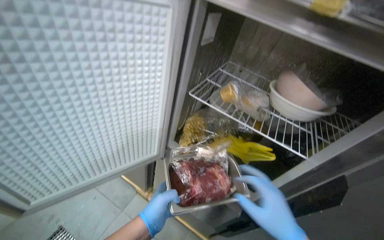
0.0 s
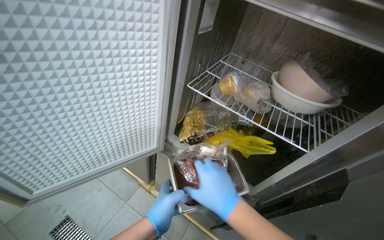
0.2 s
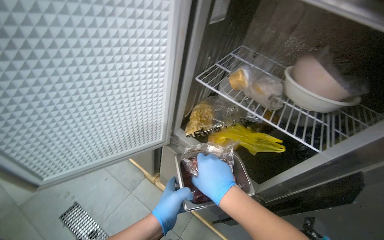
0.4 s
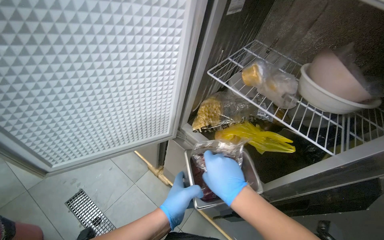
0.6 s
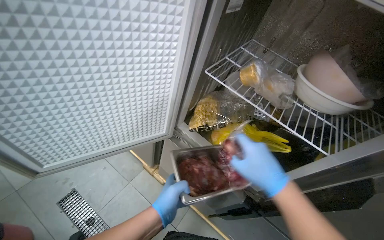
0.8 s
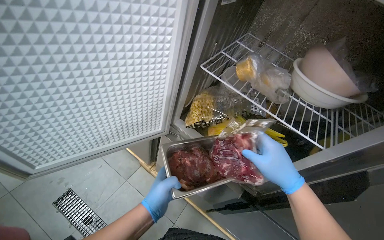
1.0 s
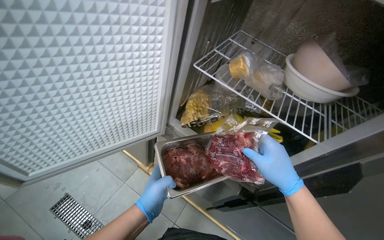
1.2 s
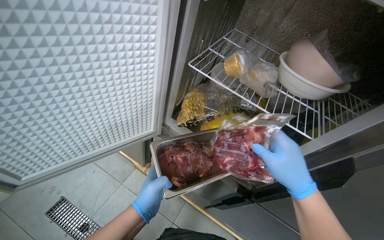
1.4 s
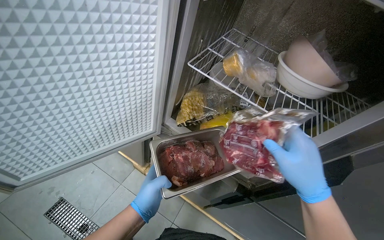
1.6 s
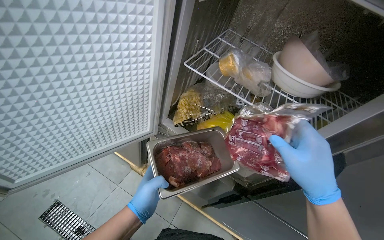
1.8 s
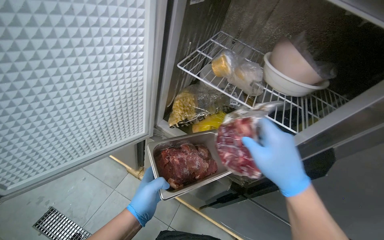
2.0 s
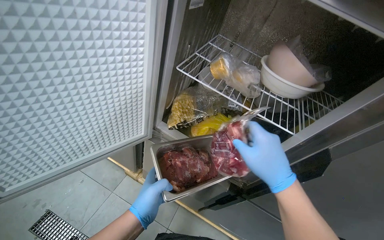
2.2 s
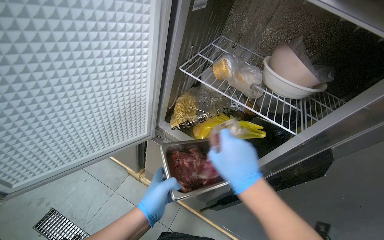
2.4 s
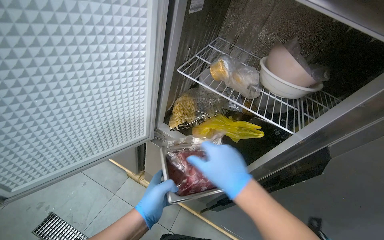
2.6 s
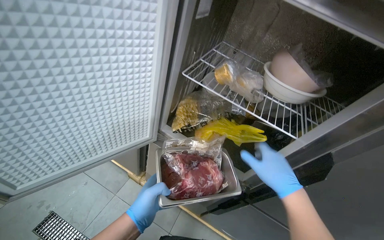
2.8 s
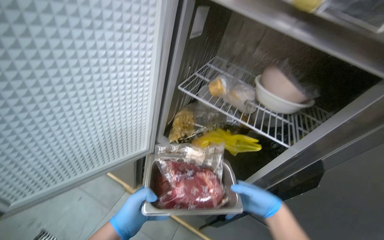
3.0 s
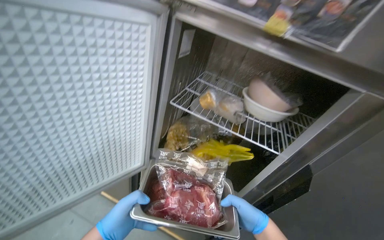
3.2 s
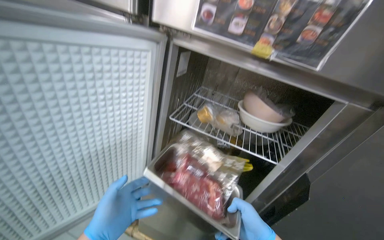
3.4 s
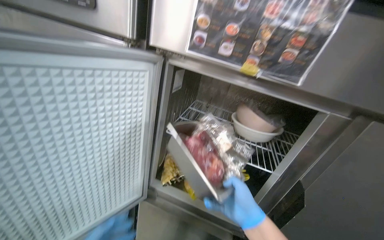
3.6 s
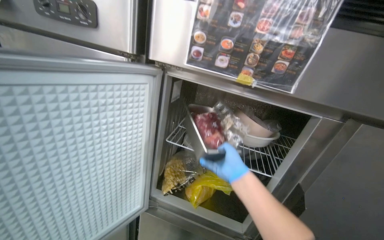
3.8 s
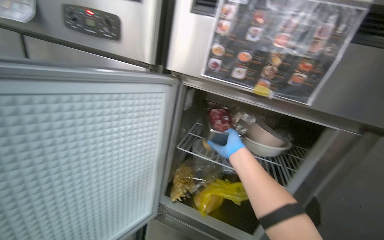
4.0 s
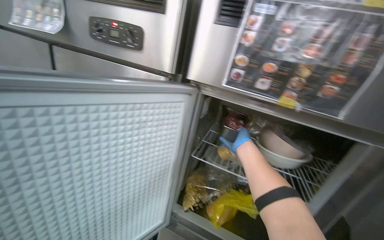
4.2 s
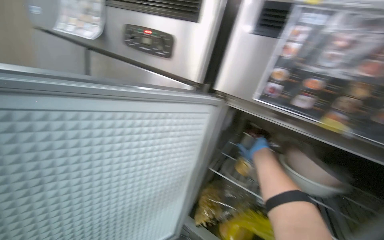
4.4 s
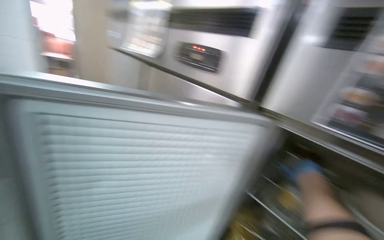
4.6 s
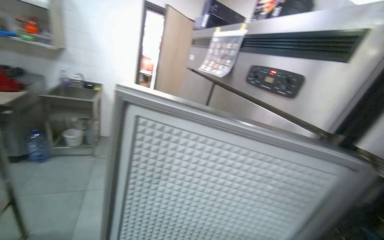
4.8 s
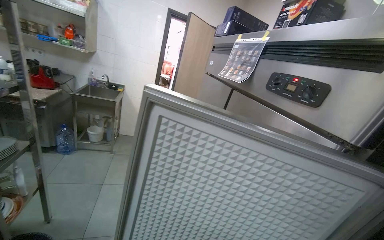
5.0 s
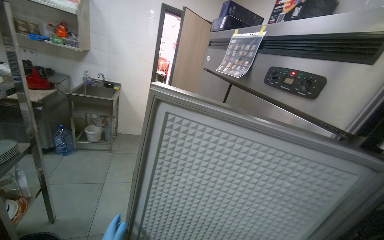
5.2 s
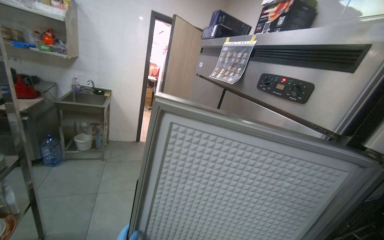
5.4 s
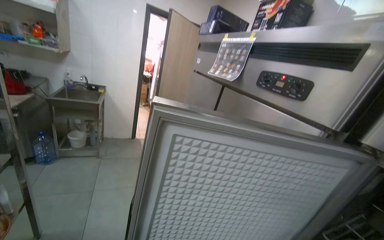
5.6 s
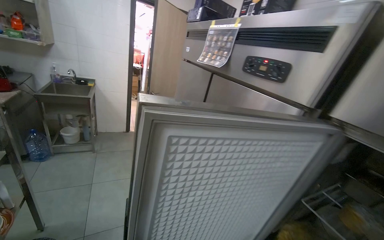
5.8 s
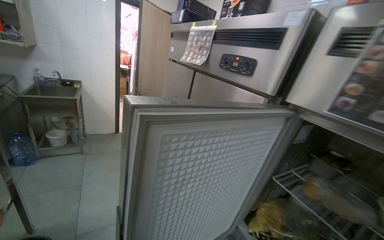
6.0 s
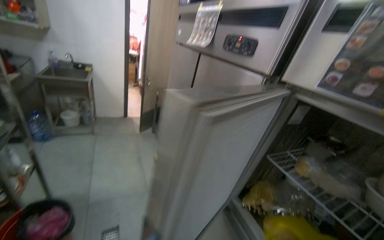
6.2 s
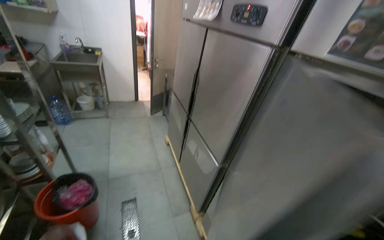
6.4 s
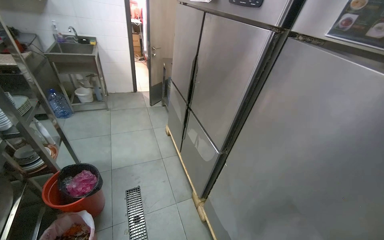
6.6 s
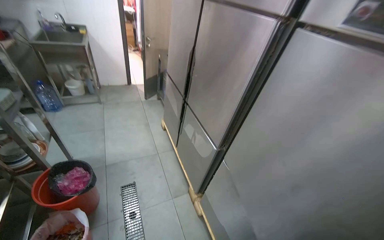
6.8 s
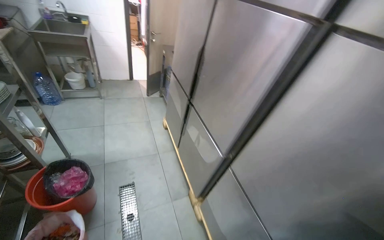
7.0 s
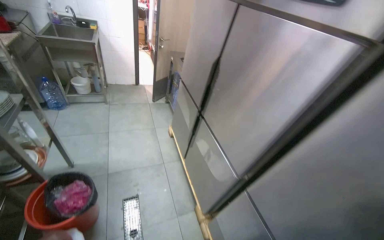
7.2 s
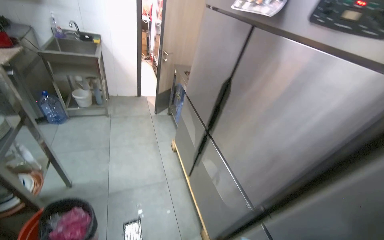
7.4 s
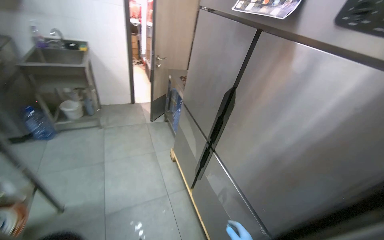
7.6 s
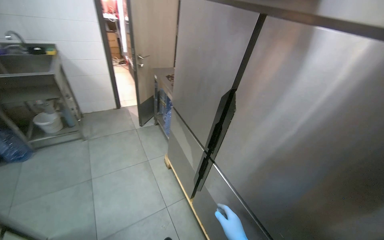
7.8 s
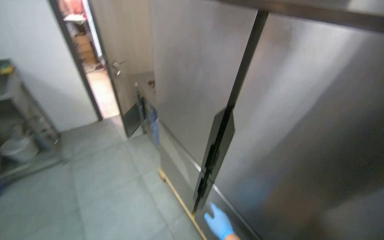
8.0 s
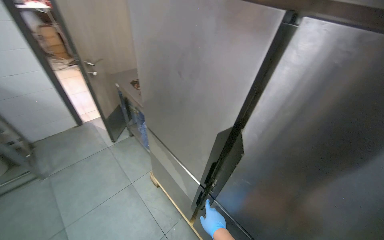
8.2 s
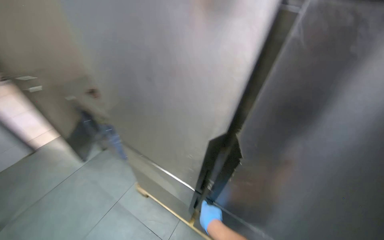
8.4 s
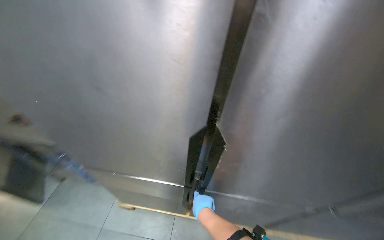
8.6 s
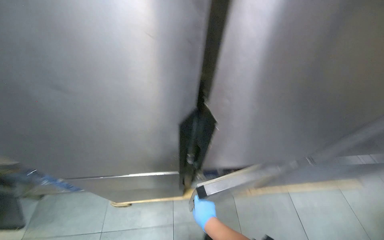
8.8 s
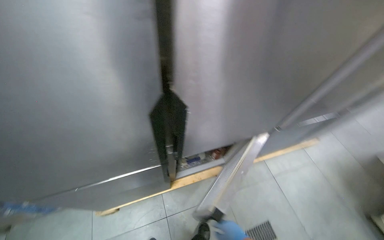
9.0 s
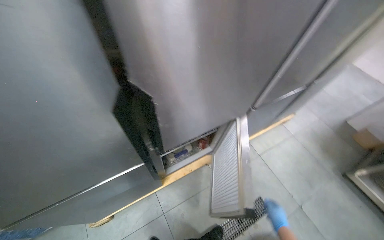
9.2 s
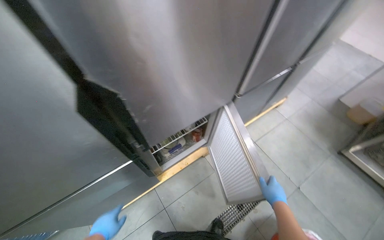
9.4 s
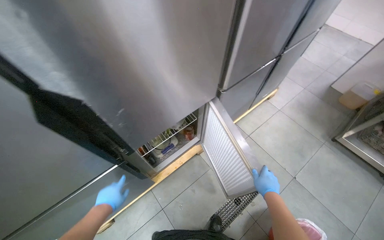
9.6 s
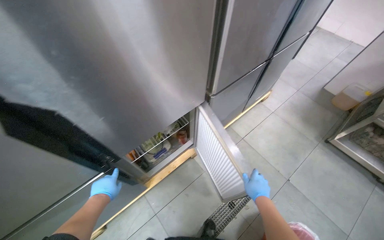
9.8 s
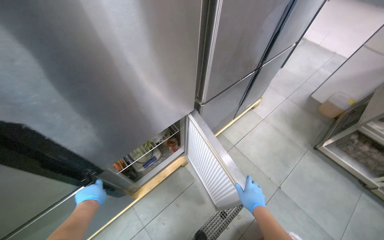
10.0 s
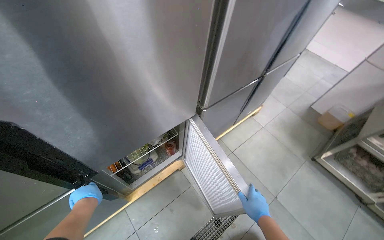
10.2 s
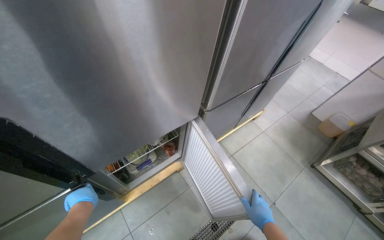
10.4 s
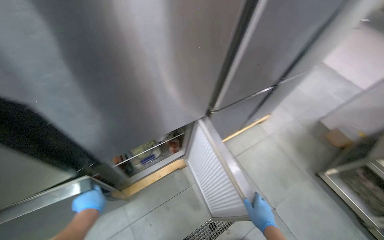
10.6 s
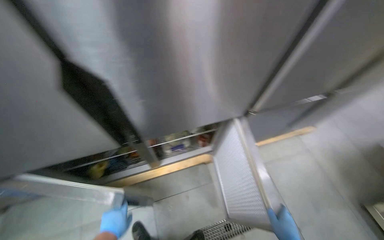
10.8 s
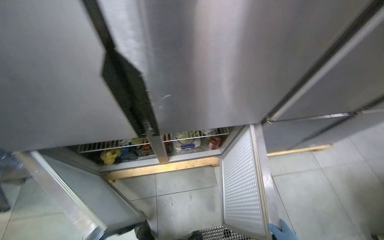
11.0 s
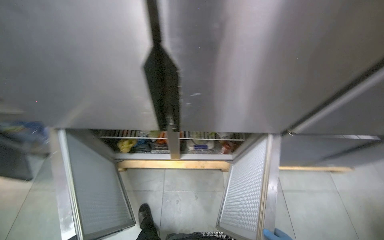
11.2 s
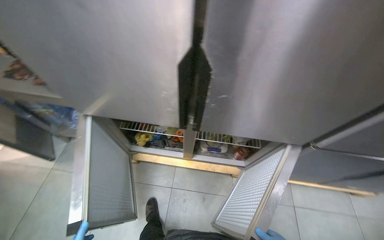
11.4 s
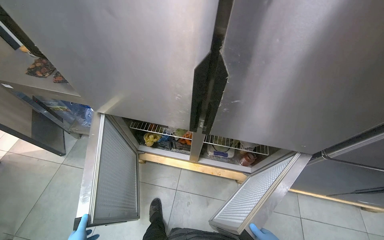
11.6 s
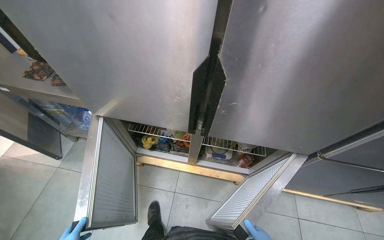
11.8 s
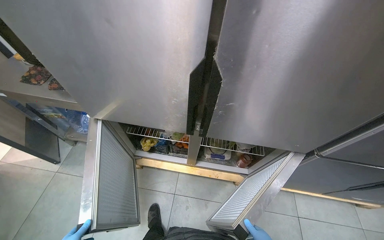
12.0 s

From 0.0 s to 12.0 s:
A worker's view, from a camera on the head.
Job: preparing food.
The whole recording: Taking component from refrigerator and washing vegetables. The worker takes the required component from the refrigerator, places vegetables into a dish, and washes them.
From 0.0 s to 1.6 s: The right hand moves roughly 10 cm to the left and comes back.
From 1.6 s to 3.0 s: The right hand goes approximately 10 cm farther from the camera, and reaches some 15 cm to the left, then returns.
From 3.0 s to 4.4 s: The view tilts about 25 degrees upward. The right hand is displaced up the picture by roughly 40 cm, and travels farther from the camera and back again, approximately 10 cm each way.
From 4.4 s to 6.0 s: The head rotates about 30 degrees to the left.
From 6.0 s to 7.6 s: The view tilts roughly 15 degrees downward.
From 7.6 s to 9.0 s: The camera travels roughly 70 cm. The head turns to the right by roughly 85 degrees. The wearer looks some 25 degrees further downward.
From 9.0 s to 10.4 s: The right hand goes about 35 cm to the right.
From 10.4 s to 12.0 s: The head turns to the left by some 45 degrees.

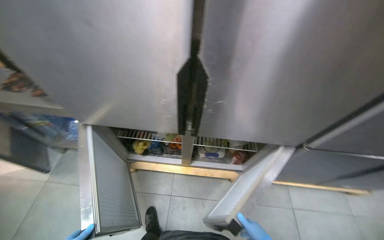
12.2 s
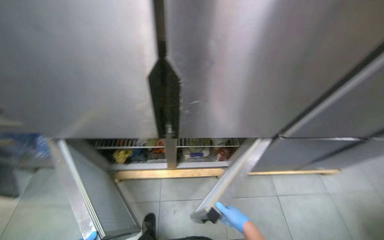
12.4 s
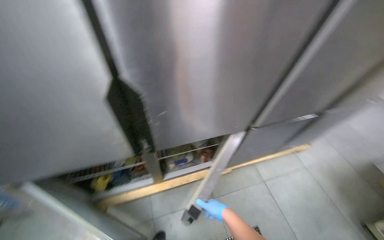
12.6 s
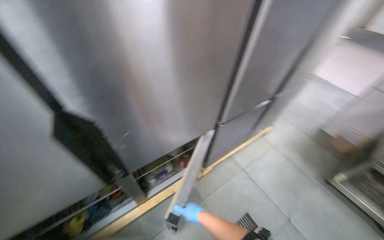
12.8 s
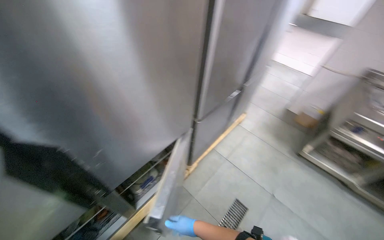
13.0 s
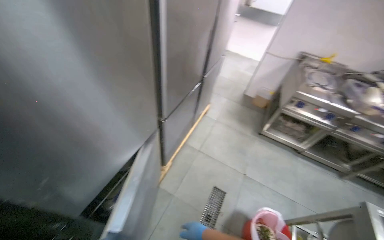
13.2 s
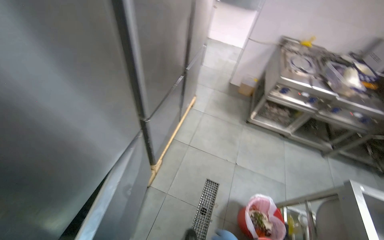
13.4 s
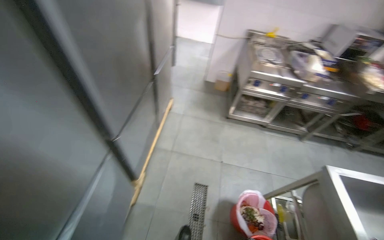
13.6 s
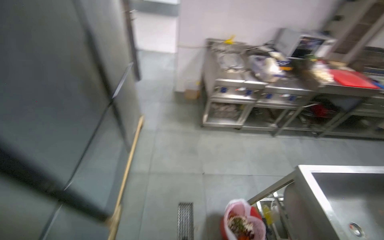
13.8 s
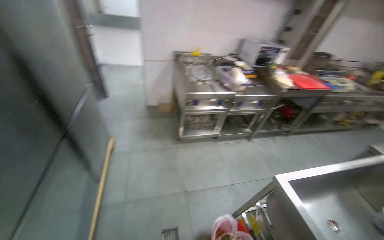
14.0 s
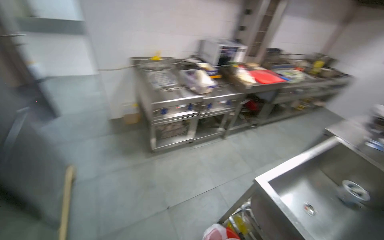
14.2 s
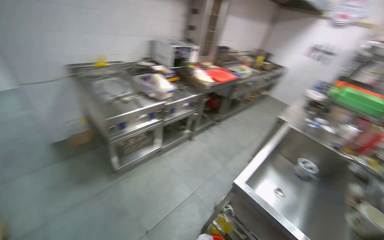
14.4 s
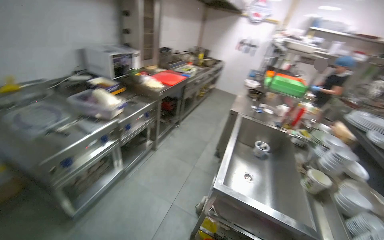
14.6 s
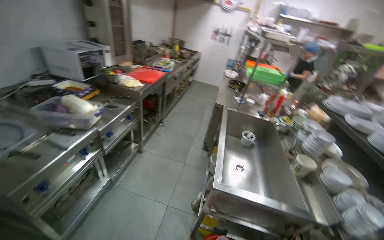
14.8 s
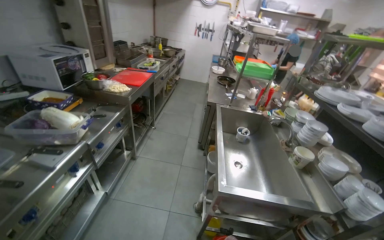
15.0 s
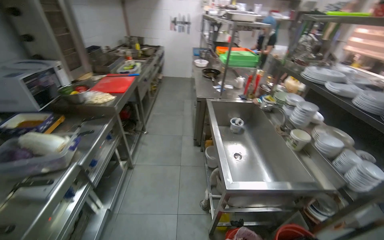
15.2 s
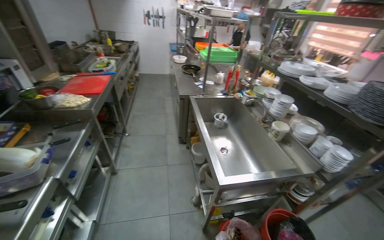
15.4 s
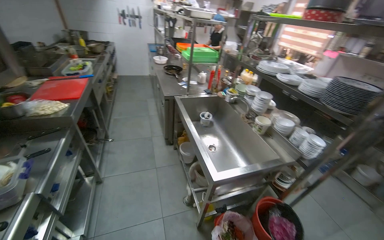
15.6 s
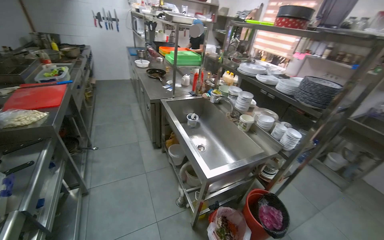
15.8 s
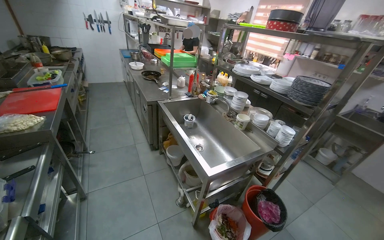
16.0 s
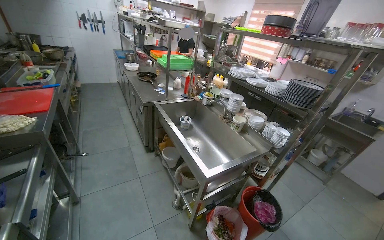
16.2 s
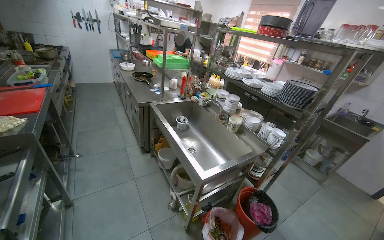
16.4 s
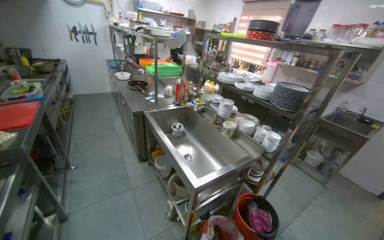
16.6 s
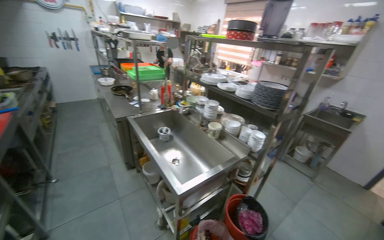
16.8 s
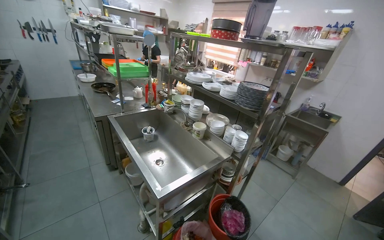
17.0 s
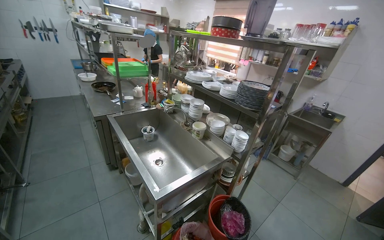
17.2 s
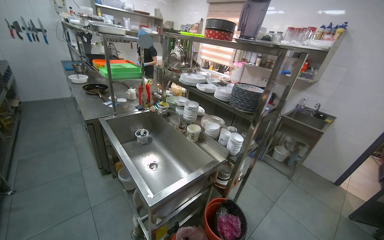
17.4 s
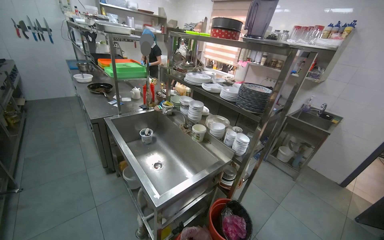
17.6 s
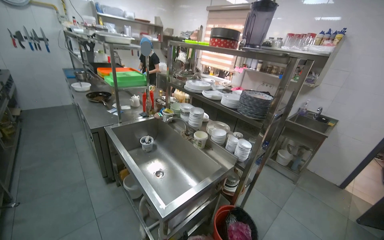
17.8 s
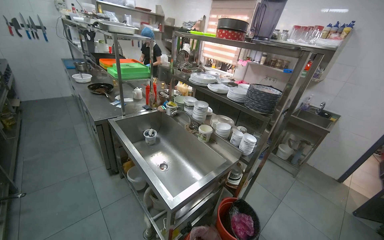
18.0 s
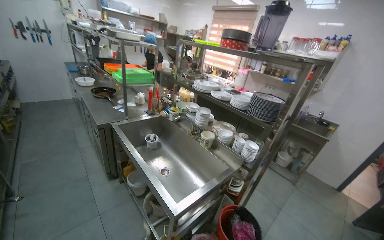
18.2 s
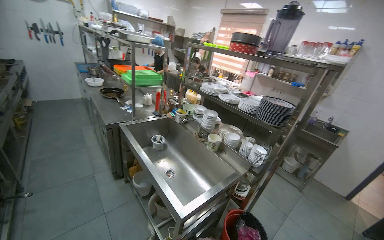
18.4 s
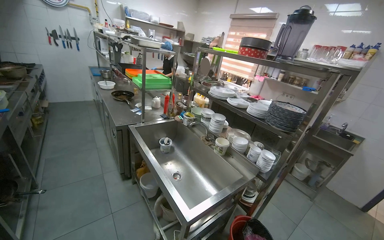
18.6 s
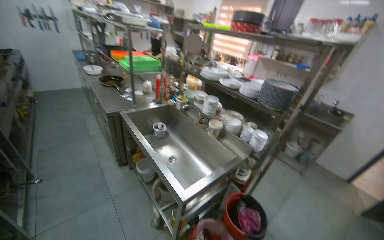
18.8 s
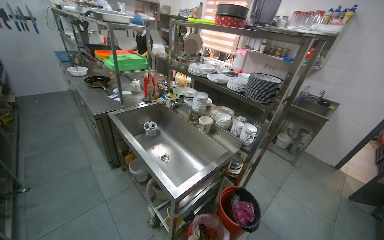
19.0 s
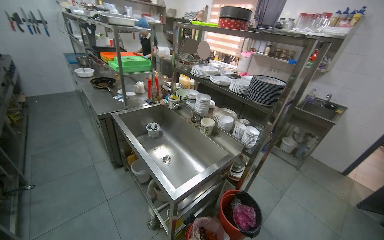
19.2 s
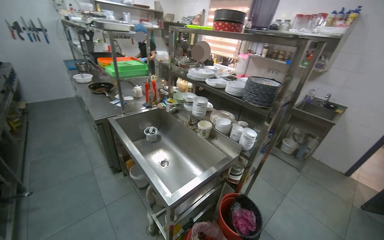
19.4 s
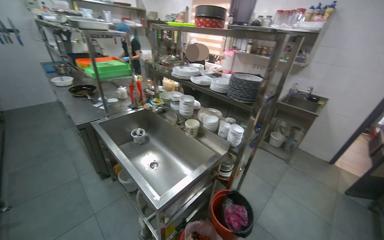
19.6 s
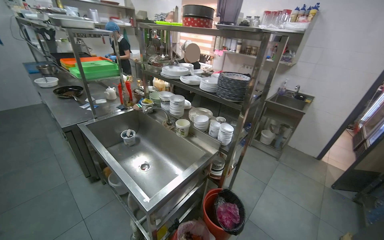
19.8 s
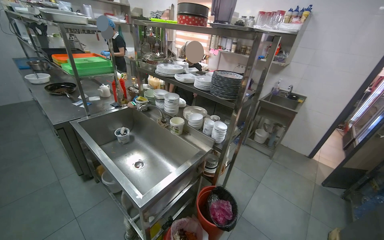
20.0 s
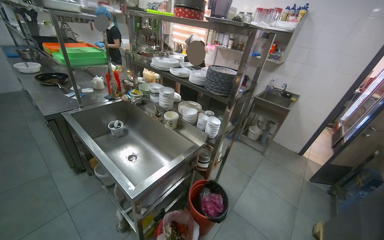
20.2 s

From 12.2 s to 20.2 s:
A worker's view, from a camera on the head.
Job: preparing food.
The whole recording: Taking component from refrigerator and washing vegetables. The worker takes the required component from the refrigerator, places vegetables into a dish, and washes them.
From 12.2 s to 13.8 s: The camera is carried approximately 40 cm. The head rotates roughly 95 degrees to the right.
From 13.8 s to 15.4 s: The camera is carried approximately 80 cm. The head turns to the right by some 95 degrees.
From 15.4 s to 17.0 s: The wearer's head swings about 30 degrees to the right.
